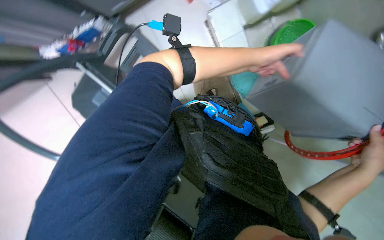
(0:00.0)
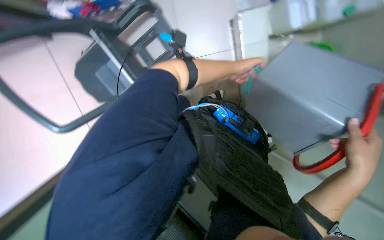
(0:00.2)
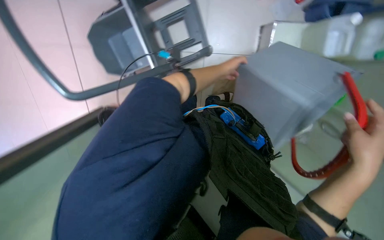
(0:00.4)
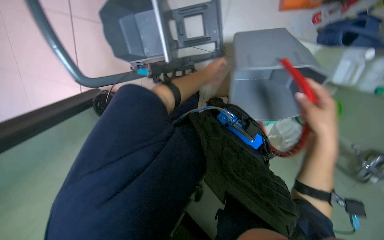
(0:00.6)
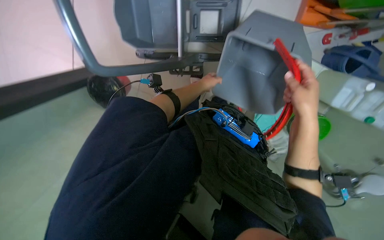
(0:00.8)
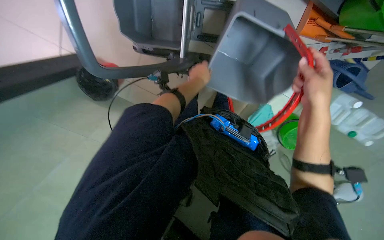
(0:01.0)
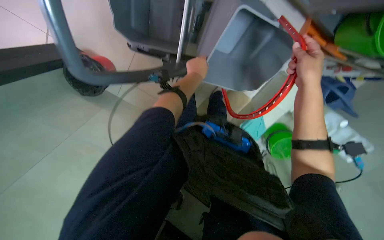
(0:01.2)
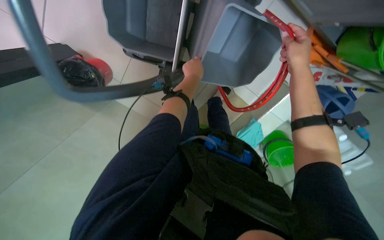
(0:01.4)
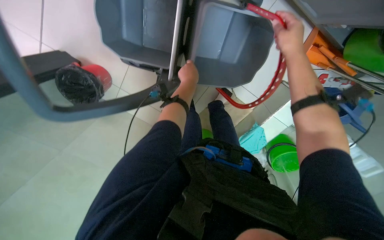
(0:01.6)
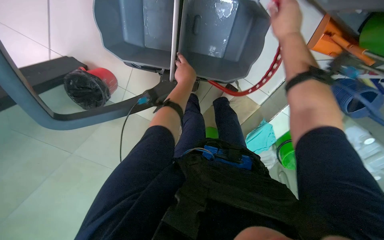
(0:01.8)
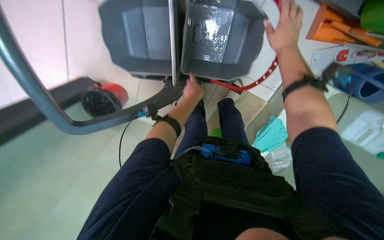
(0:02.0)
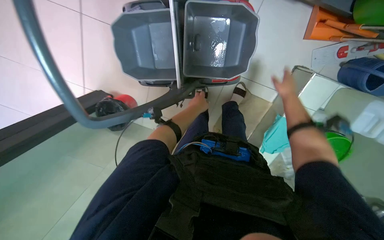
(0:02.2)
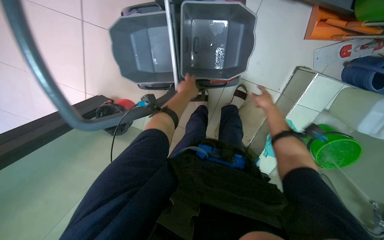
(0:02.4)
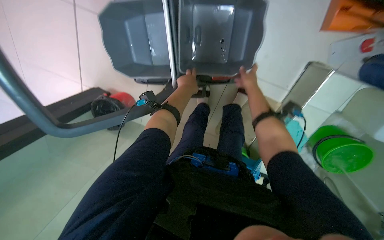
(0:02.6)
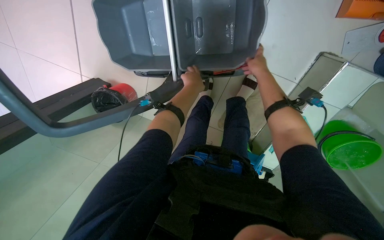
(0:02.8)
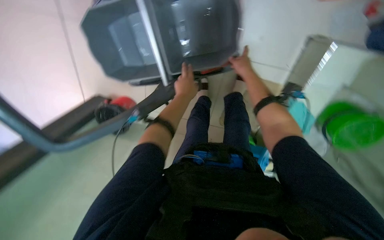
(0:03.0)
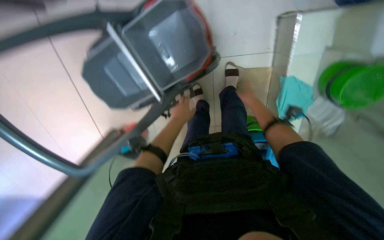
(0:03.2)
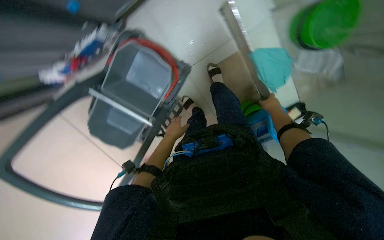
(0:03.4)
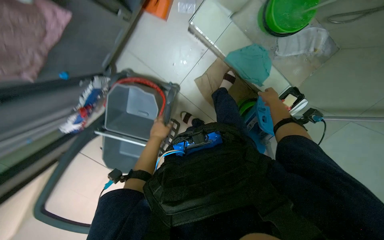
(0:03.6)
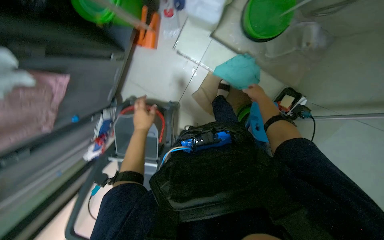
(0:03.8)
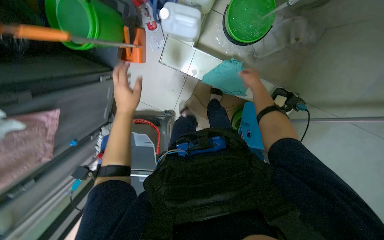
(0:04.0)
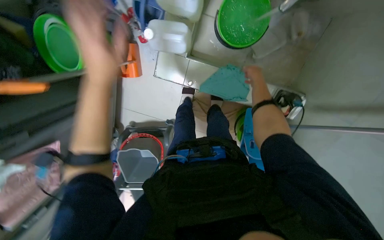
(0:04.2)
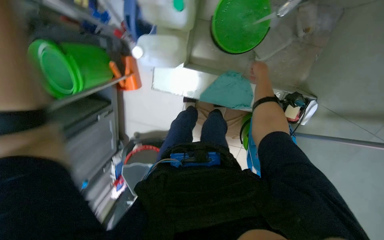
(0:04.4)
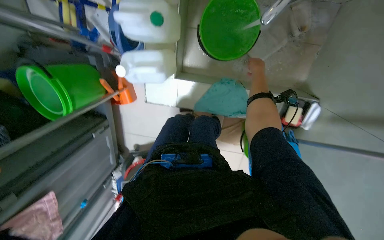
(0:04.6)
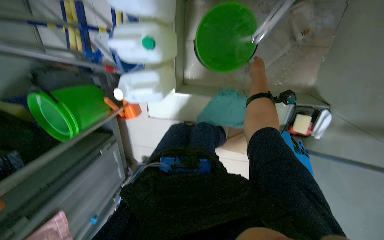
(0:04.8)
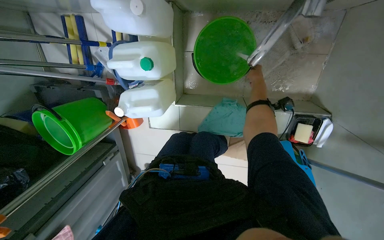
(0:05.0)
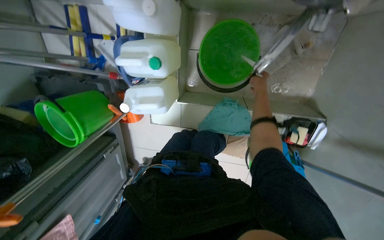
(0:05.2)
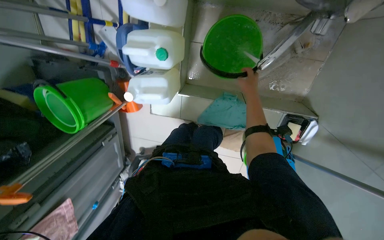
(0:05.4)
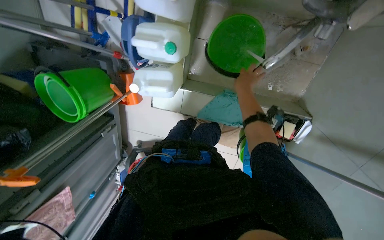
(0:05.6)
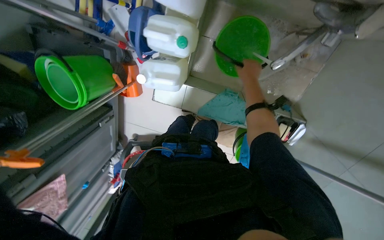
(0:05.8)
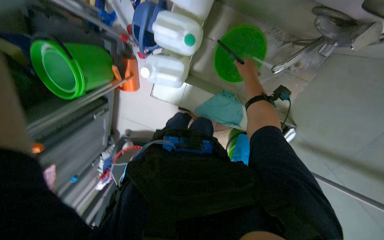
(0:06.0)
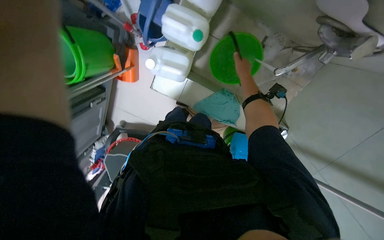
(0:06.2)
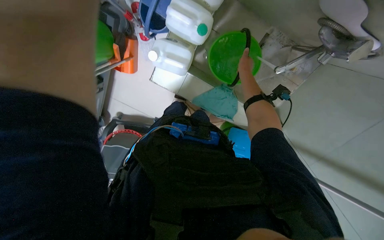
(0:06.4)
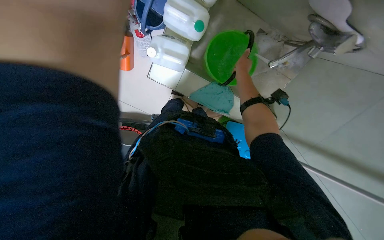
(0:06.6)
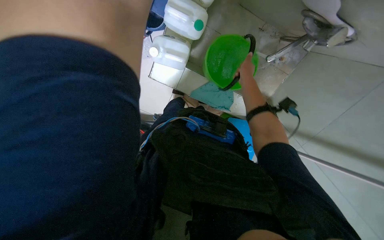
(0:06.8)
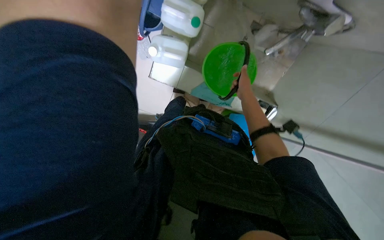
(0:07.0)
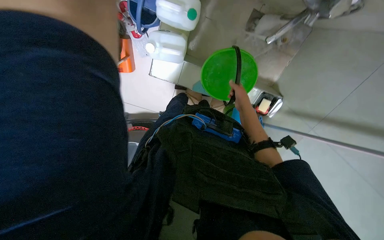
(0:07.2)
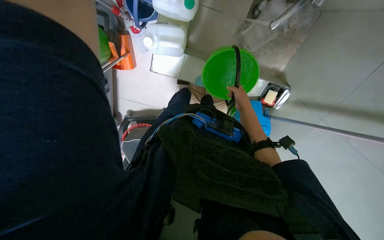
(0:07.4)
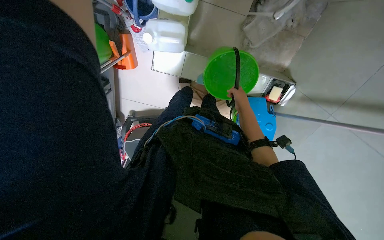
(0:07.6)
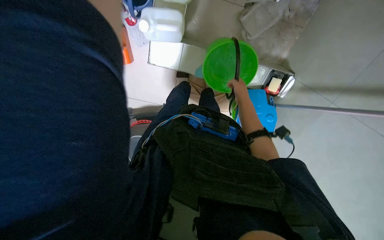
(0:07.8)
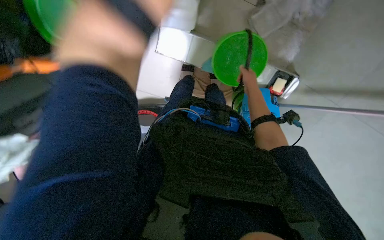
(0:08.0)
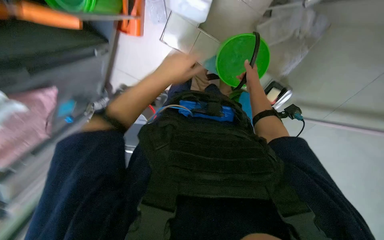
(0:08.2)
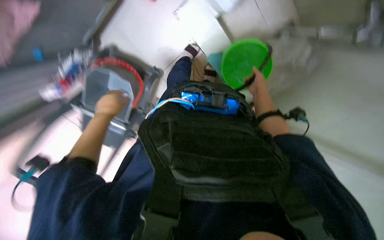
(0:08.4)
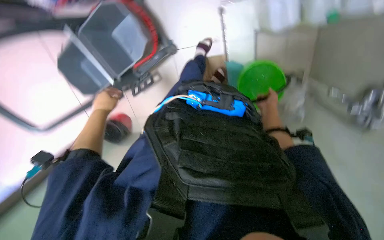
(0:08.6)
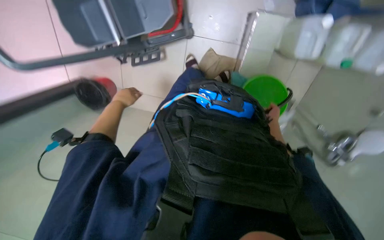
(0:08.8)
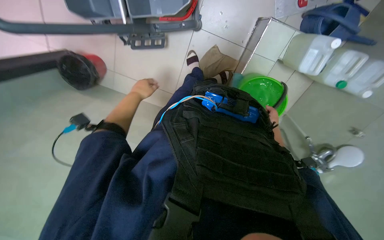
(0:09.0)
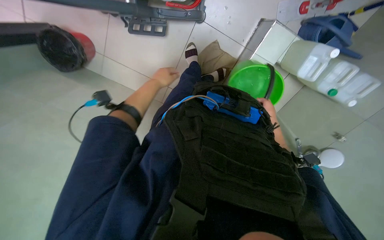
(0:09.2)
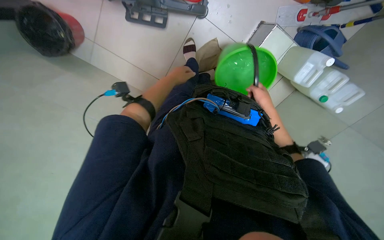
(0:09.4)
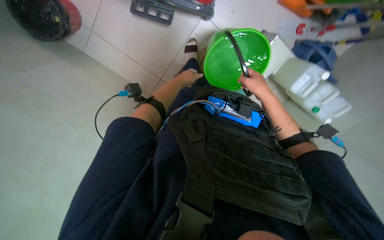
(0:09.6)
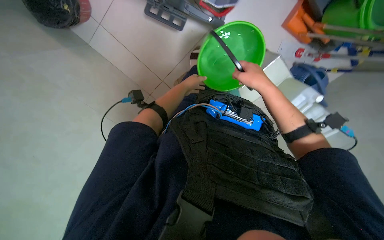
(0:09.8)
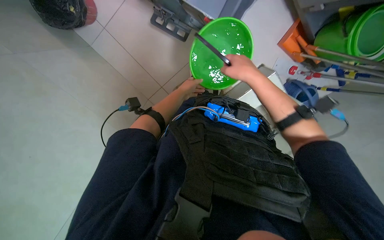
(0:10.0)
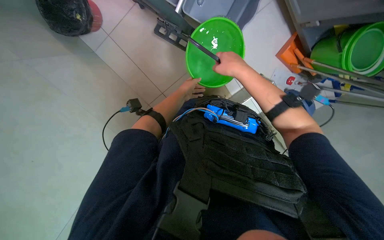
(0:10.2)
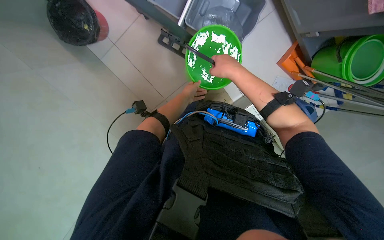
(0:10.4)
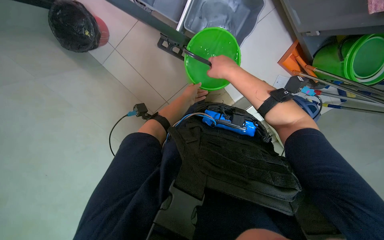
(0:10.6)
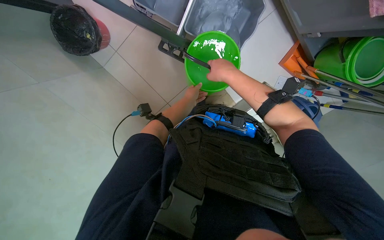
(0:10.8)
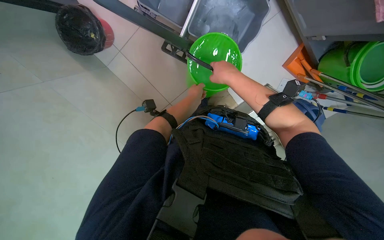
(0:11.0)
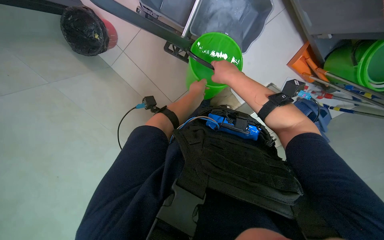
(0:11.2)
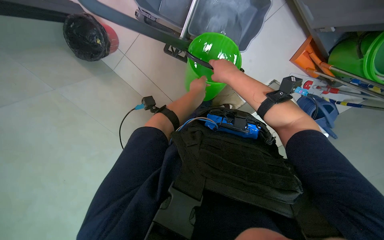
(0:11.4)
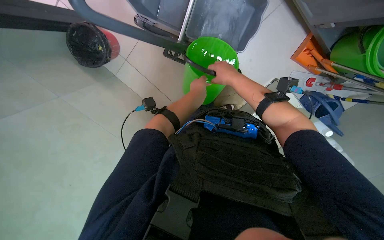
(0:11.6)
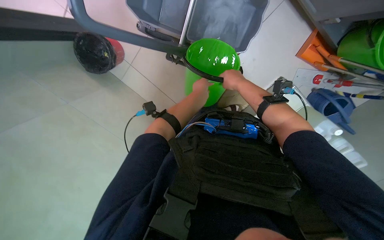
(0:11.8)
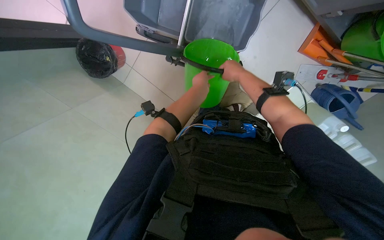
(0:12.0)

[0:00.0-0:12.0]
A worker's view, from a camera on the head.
Job: preparing cleaning supplies.
The whole recording: Preparing cleaning equipment. The worker gathers and arranges various cleaning tools and buckets on a cart, filling them with water and solution.
0:00.0 to 0:01.6: The scene rotates clockwise by about 45 degrees.
0:01.6 to 0:03.0: The camera sweeps to the left, by approximately 15 degrees. The right hand moves farther from the camera, roughly 25 cm.
0:03.0 to 0:04.4: The camera is carried roughly 90 cm. The view swings some 40 degrees to the left. The view tips upward by roughly 15 degrees. Everything in view rotates roughly 80 degrees counterclockwise.
0:06.0 to 0:07.6: The right hand travels down the picture by about 30 cm.
0:07.6 to 0:09.0: The wearer moves roughly 60 cm. The camera is aimed about 30 degrees further to the right. The scene rotates clockwise by some 60 degrees.
0:09.0 to 0:10.4: The view swings some 20 degrees to the right. The wearer looks roughly 15 degrees further upward. The left hand is displaced farther from the camera by some 10 cm. The right hand goes about 60 cm nearer to the camera and to the left.
0:10.4 to 0:12.0: The left hand heads nearer to the camera, covering about 15 cm; the right hand is displaced farther from the camera by approximately 10 cm.

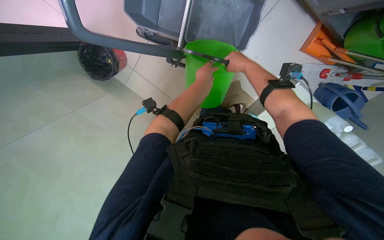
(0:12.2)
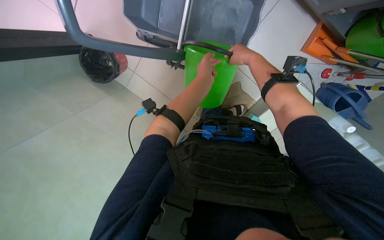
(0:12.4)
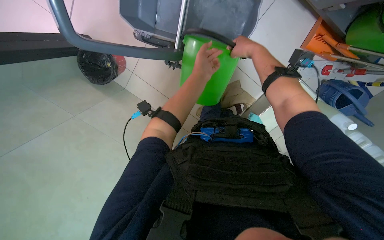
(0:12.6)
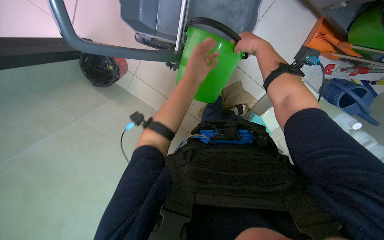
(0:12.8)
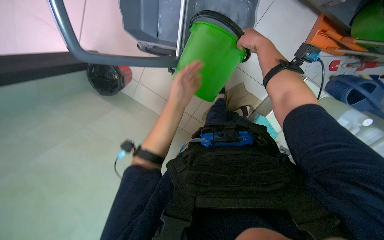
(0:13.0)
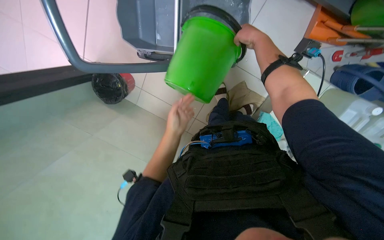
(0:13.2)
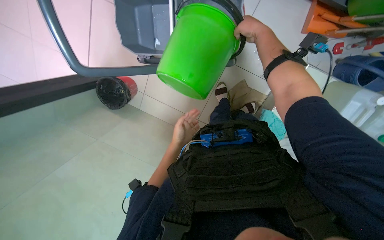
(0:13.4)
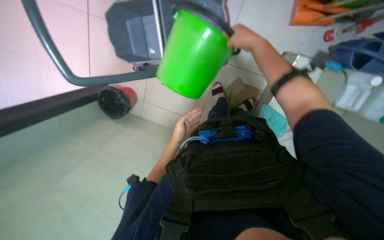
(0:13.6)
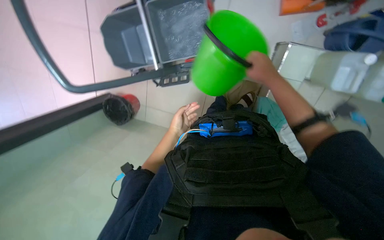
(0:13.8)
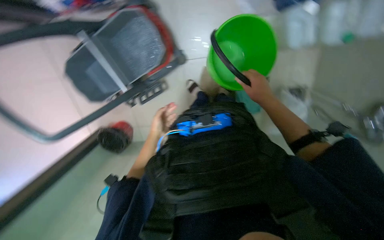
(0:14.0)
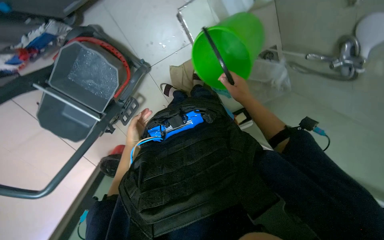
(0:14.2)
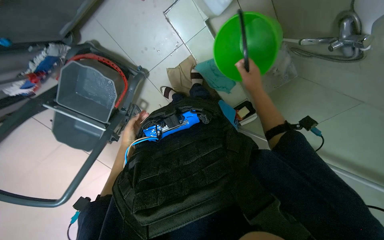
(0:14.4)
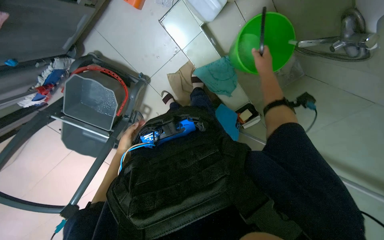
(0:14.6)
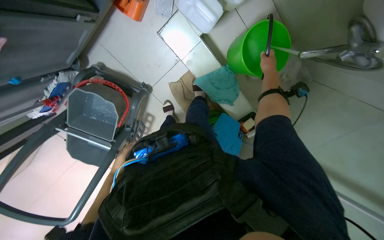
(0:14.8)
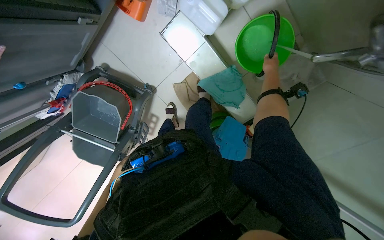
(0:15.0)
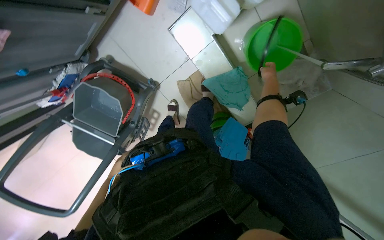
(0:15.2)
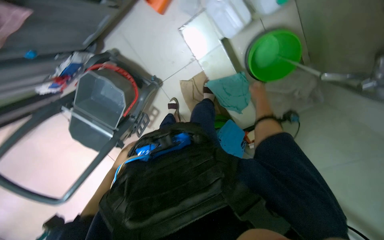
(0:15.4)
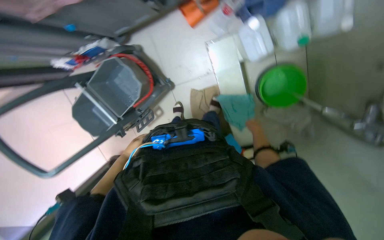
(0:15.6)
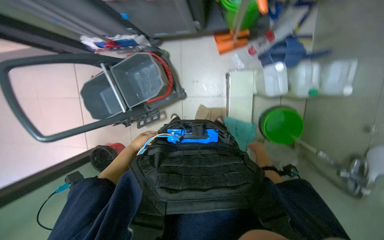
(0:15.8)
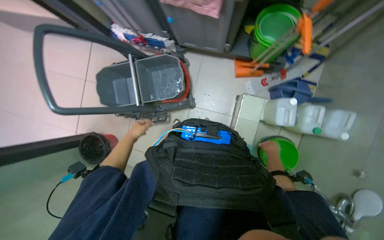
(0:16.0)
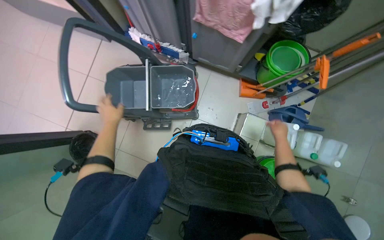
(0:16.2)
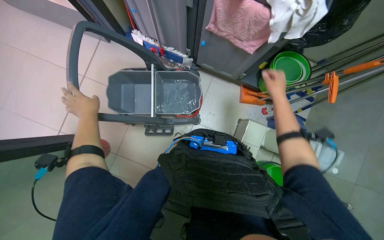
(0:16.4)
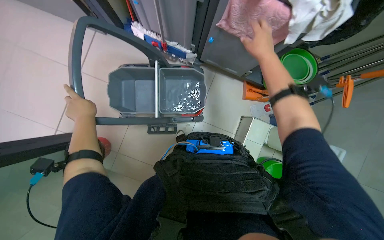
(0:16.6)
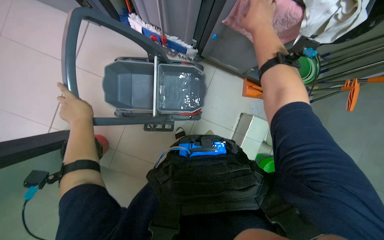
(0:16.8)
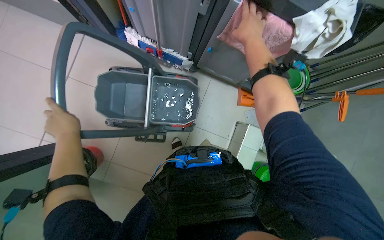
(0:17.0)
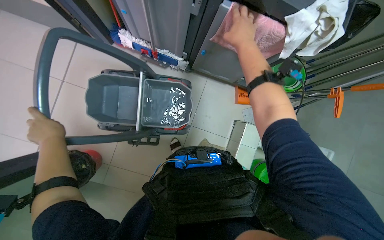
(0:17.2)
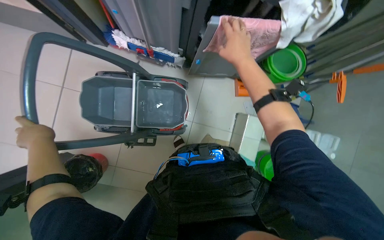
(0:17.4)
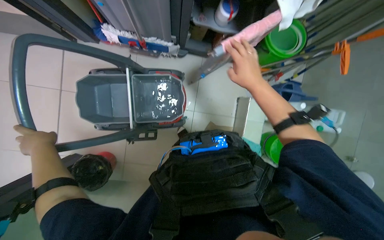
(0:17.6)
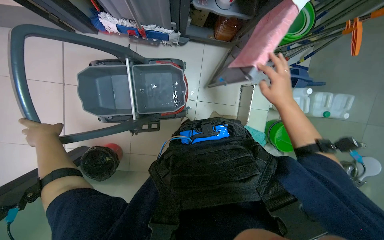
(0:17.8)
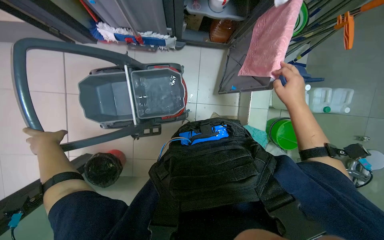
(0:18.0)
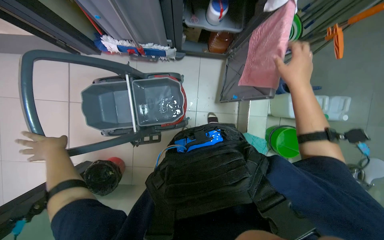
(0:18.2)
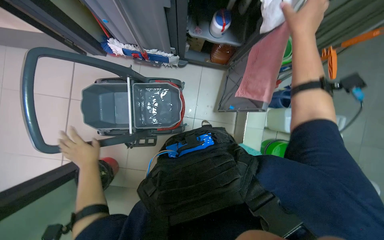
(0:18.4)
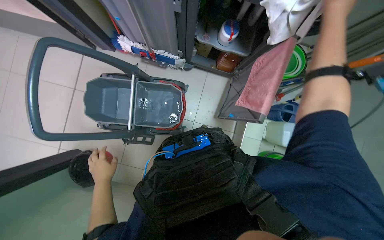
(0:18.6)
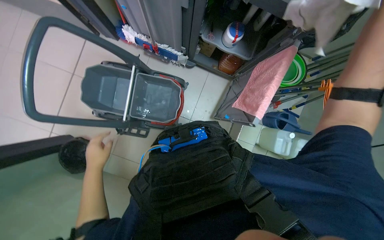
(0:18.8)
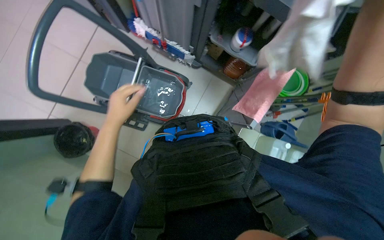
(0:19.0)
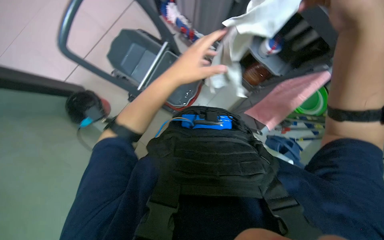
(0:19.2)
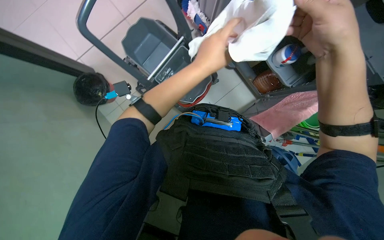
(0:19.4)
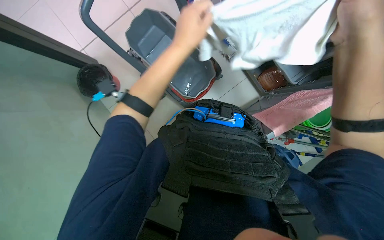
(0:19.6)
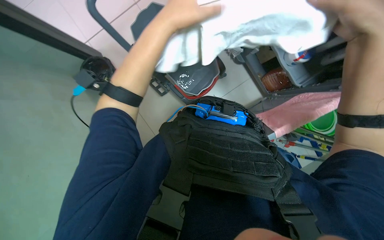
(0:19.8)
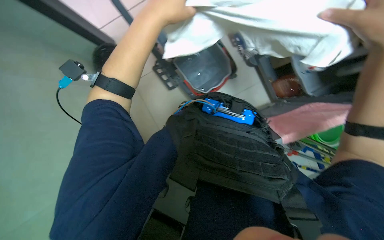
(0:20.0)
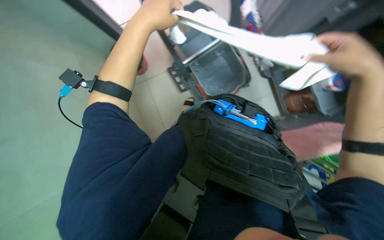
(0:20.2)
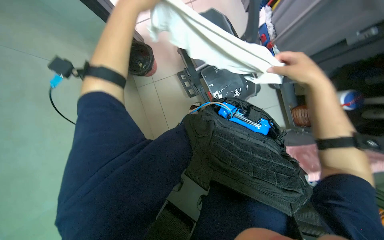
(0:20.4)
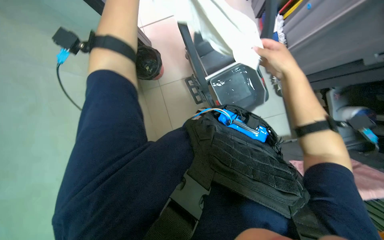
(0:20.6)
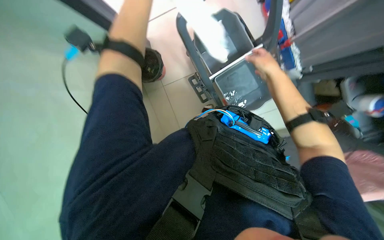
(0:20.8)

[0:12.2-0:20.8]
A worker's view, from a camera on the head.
Job: preparing cleaning supplies.
The whole recording: Preparing cleaning equipment. The worker gathers and arranges various cleaning tools and buckets on a cart, filling them with water and solution.
0:12.2 to 0:13.6: The right hand moves nearer to the camera, approximately 10 cm. The left hand travels down the picture, to the left and farther from the camera by approximately 20 cm.
0:15.0 to 0:16.6: The head travels some 70 cm. The view swings roughly 25 degrees to the right. The view tilts approximately 25 degrees upward. Everything in view rotates about 65 degrees clockwise.
0:16.6 to 0:18.0: The right hand shifts roughly 25 cm down the picture and to the right.
0:18.0 to 0:19.4: The scene turns about 45 degrees clockwise in the picture.
